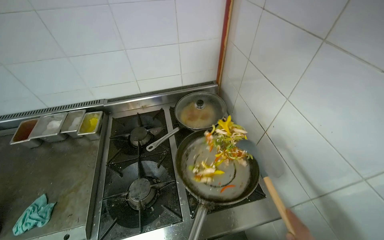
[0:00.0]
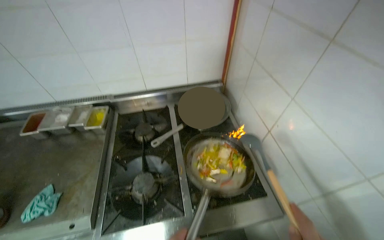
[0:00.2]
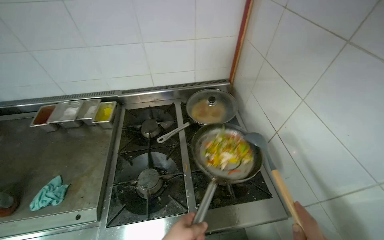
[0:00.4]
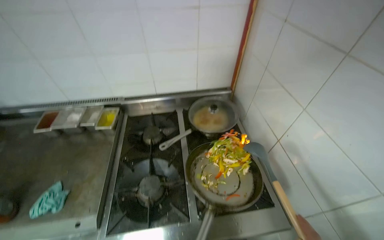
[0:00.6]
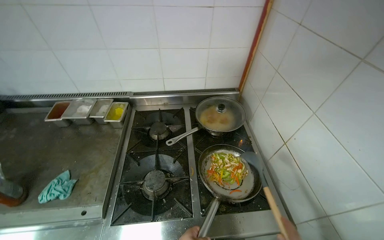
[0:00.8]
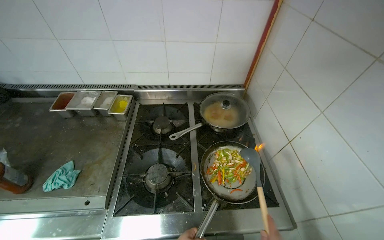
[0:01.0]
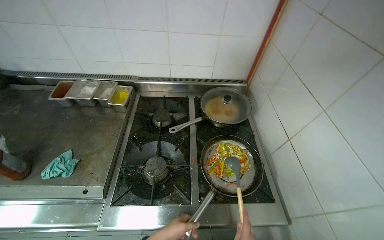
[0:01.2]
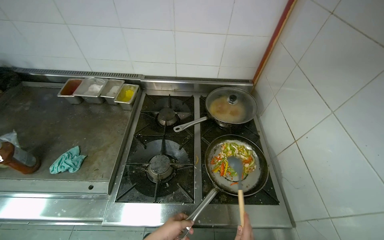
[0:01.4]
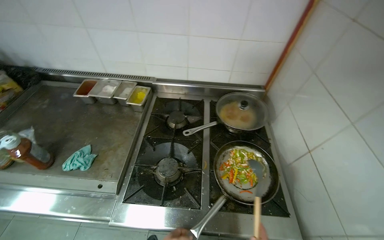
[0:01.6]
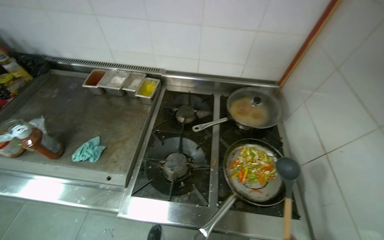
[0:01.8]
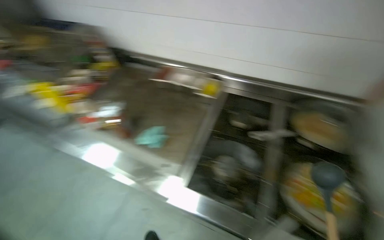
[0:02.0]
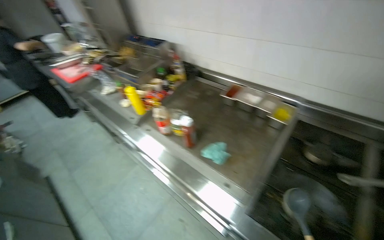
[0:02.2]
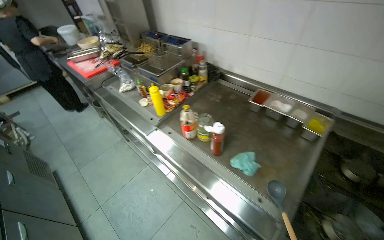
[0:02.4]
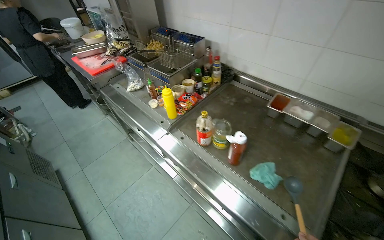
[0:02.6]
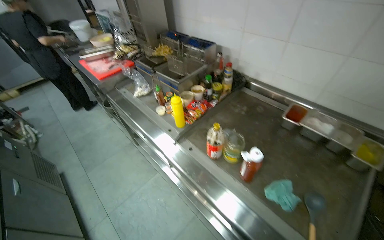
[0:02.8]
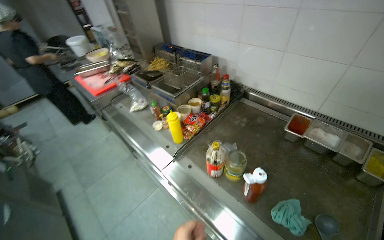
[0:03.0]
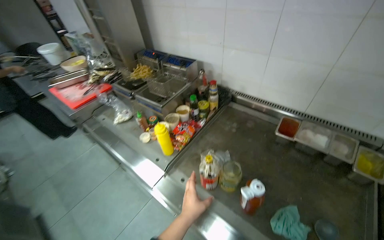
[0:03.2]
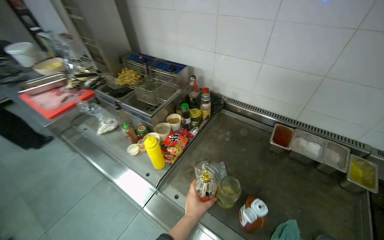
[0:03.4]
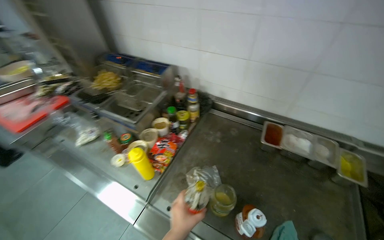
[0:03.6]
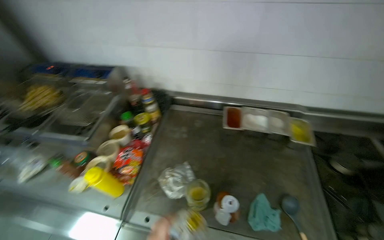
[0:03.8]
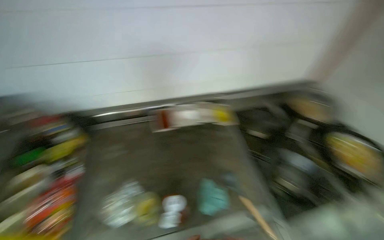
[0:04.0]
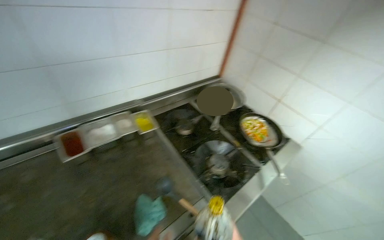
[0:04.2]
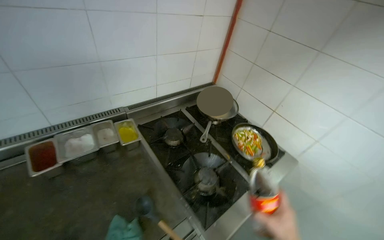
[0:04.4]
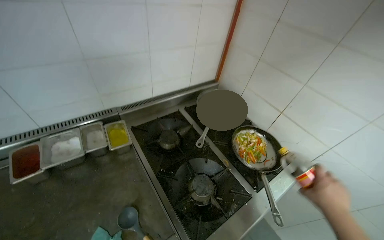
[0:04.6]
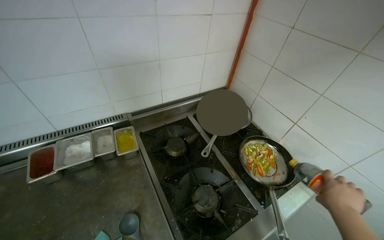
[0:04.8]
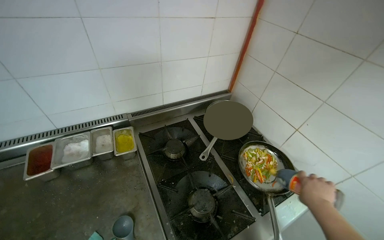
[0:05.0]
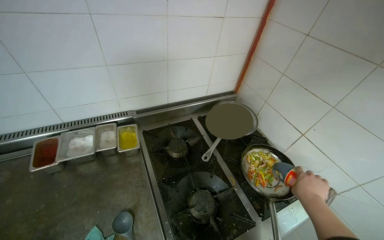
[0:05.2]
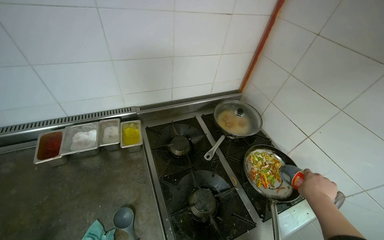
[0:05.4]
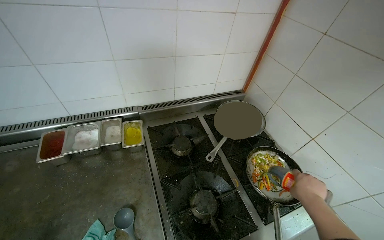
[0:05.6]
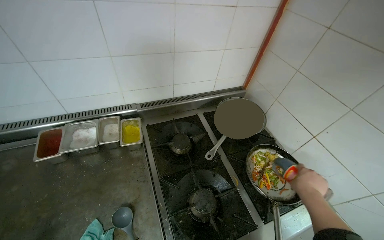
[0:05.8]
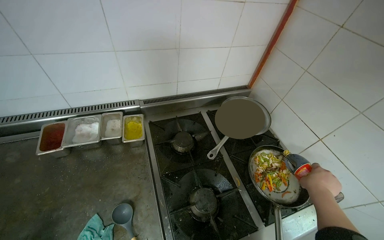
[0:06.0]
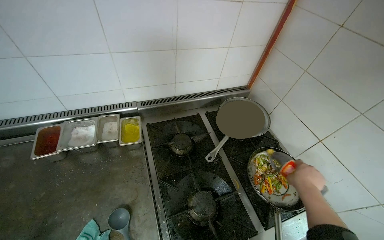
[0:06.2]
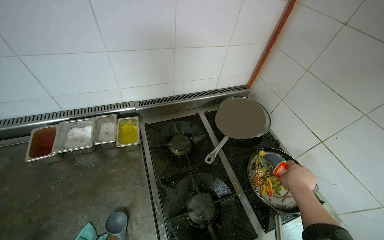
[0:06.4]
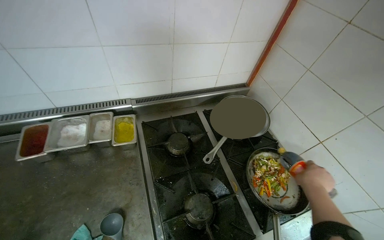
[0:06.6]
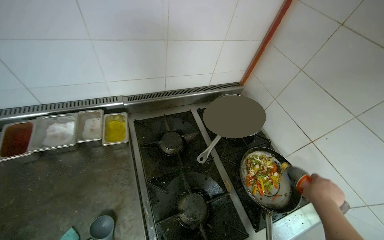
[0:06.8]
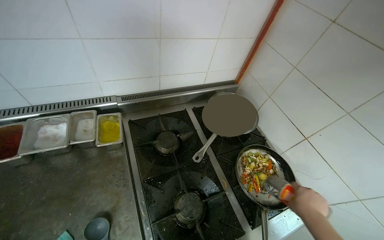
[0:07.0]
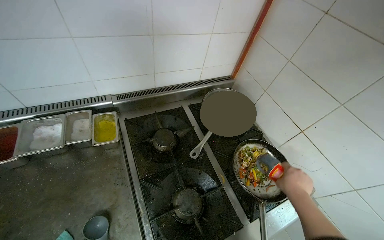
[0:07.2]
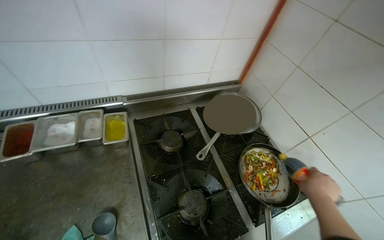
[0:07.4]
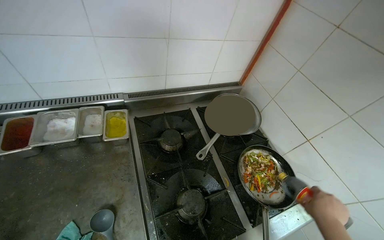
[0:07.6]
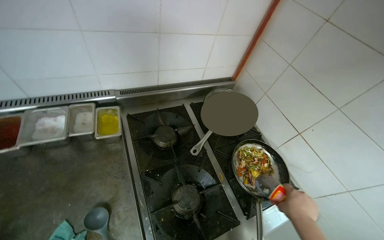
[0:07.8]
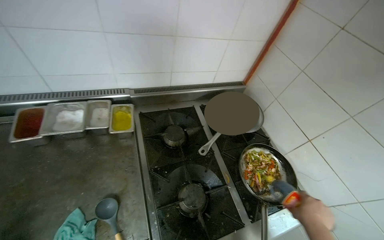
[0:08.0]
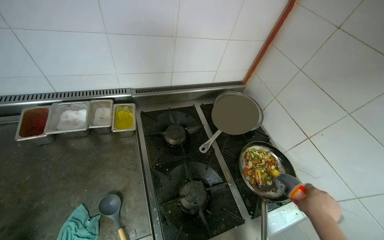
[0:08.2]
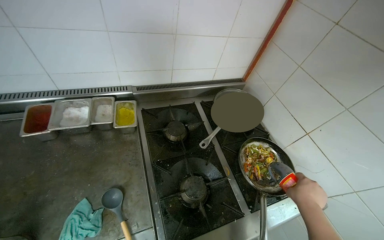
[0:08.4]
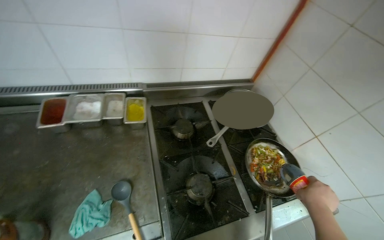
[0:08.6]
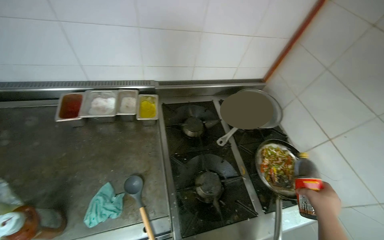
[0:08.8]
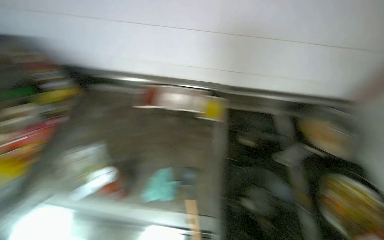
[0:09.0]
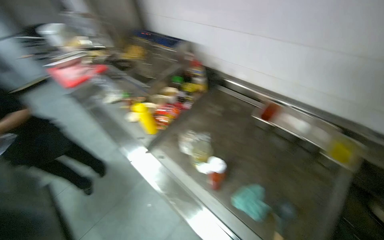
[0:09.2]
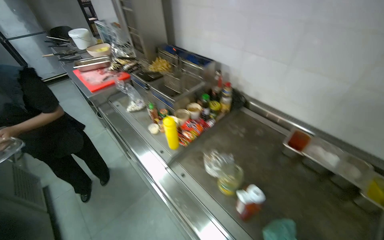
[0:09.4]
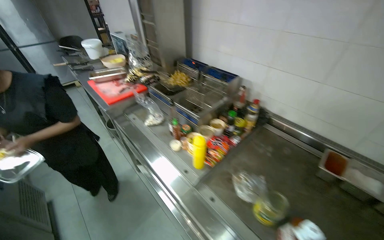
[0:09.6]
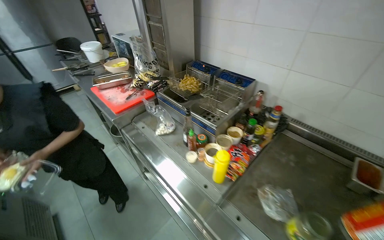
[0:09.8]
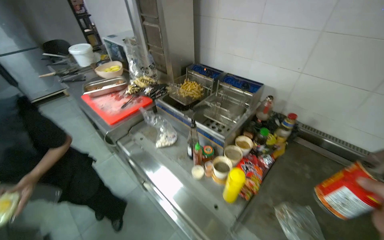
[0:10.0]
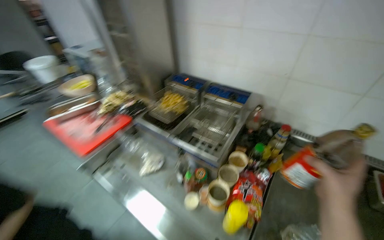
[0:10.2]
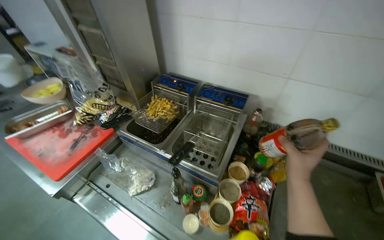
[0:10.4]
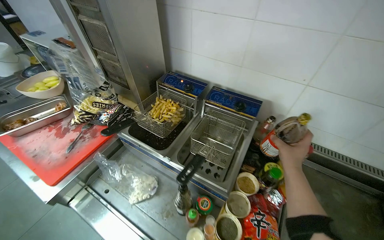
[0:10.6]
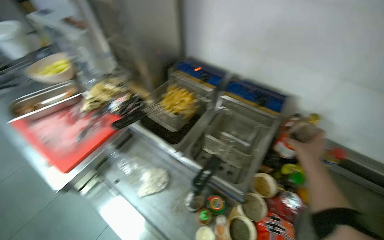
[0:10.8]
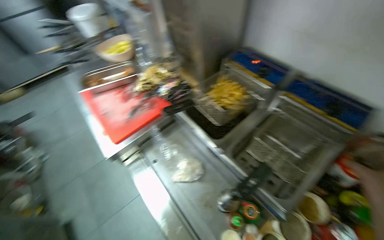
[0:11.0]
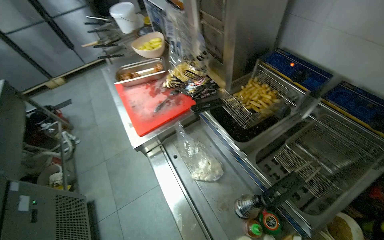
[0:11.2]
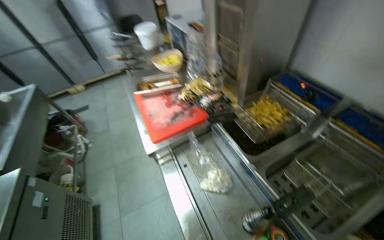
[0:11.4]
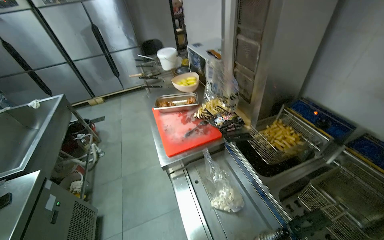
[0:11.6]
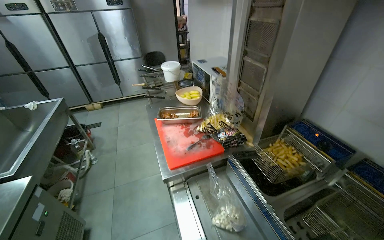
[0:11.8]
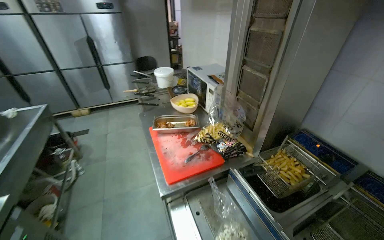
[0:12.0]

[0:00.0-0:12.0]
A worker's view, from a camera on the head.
Job: cooking food.
The whole recording: Cooking vegetables in pan. The worker stirs and adds sauce to vegetables cooking in a pan on the stove.
1.6 to 3.0 s: The camera is carried approximately 70 cm. The head rotates some 40 degrees to the left.
3.0 to 4.4 s: The head rotates about 70 degrees to the right.
4.4 to 6.0 s: The wearer's head swings approximately 20 degrees to the left.
7.6 to 9.0 s: The head turns to the left by approximately 25 degrees.
9.0 to 10.4 s: The wearer moves approximately 80 cm.
10.4 to 12.0 s: The wearer's head swings approximately 40 degrees to the left.

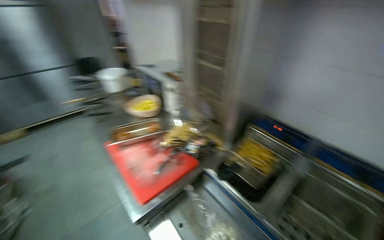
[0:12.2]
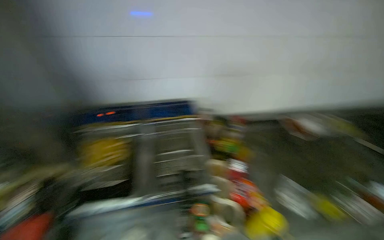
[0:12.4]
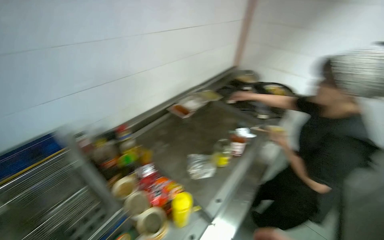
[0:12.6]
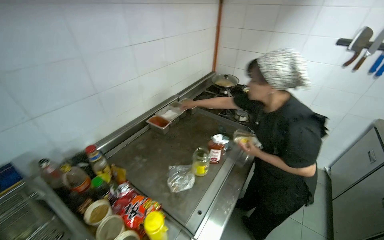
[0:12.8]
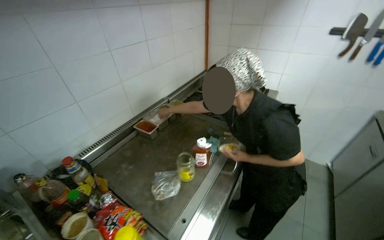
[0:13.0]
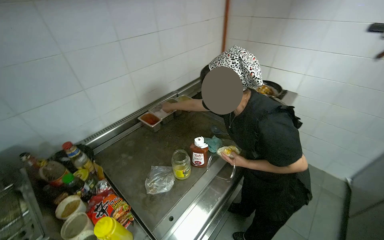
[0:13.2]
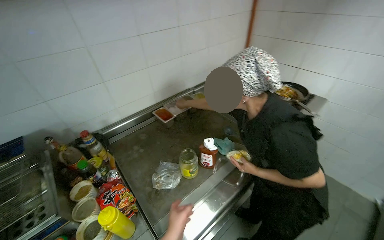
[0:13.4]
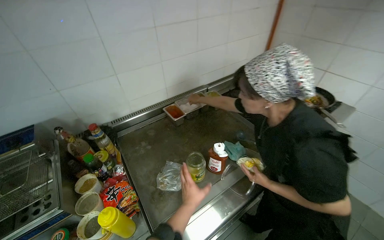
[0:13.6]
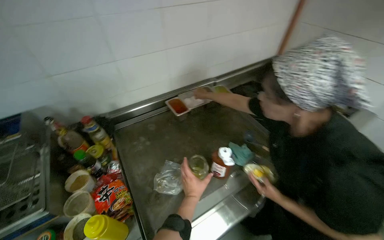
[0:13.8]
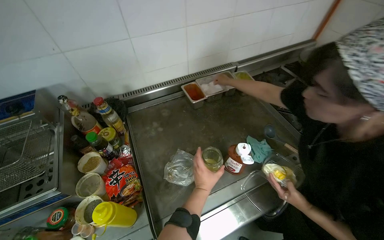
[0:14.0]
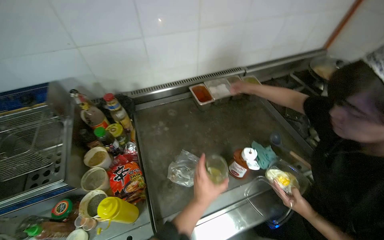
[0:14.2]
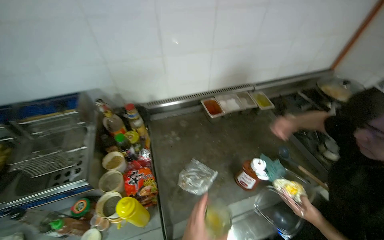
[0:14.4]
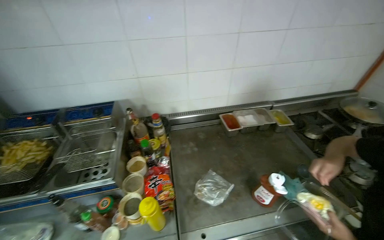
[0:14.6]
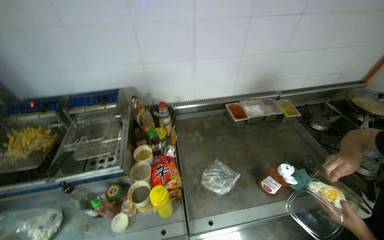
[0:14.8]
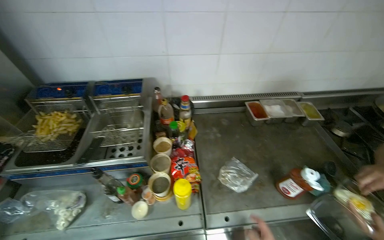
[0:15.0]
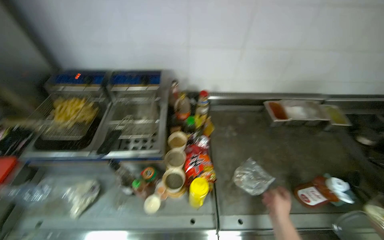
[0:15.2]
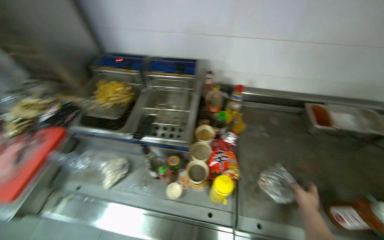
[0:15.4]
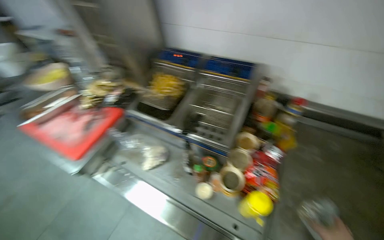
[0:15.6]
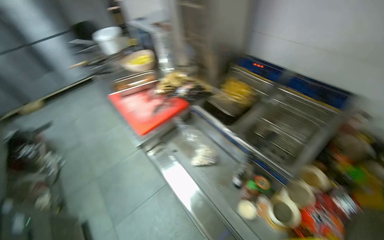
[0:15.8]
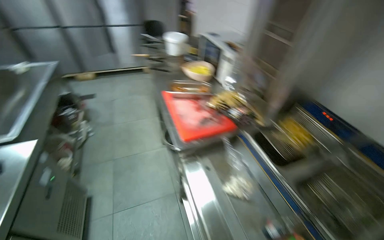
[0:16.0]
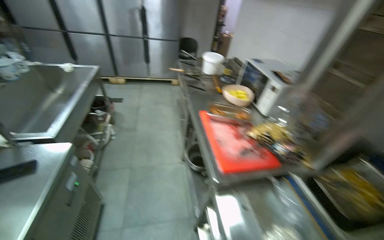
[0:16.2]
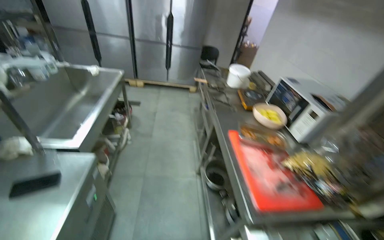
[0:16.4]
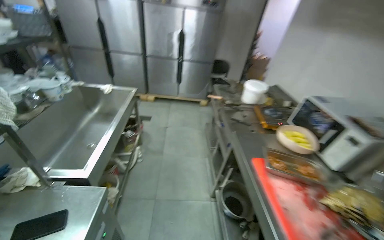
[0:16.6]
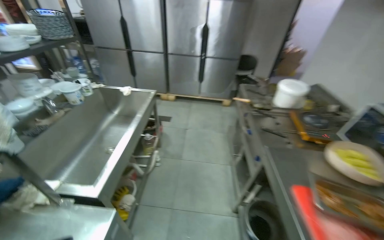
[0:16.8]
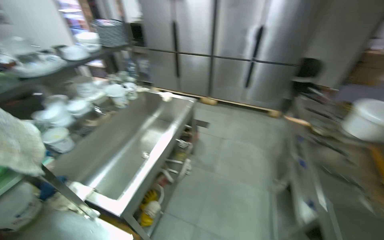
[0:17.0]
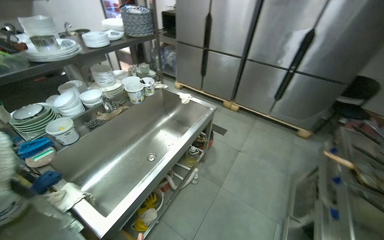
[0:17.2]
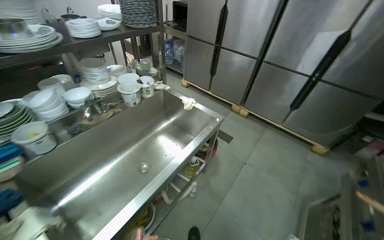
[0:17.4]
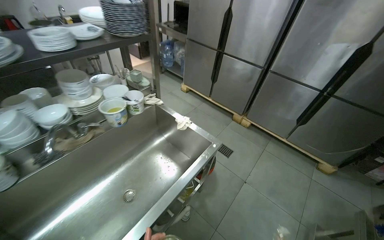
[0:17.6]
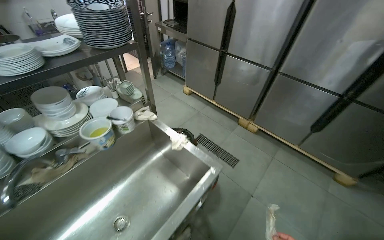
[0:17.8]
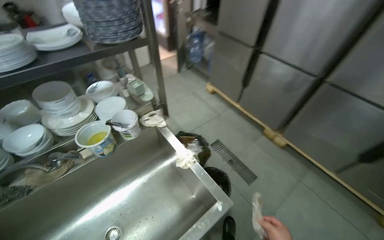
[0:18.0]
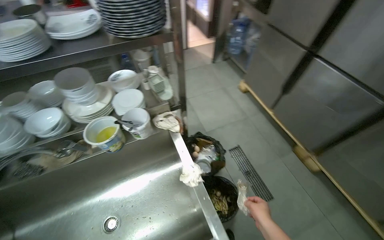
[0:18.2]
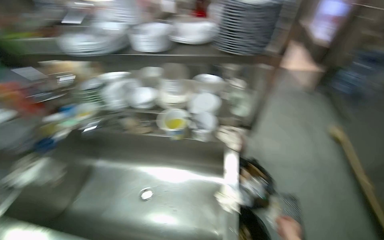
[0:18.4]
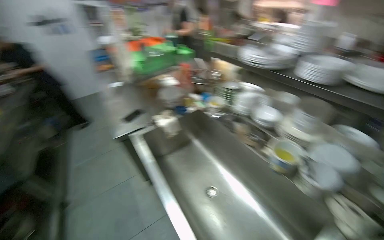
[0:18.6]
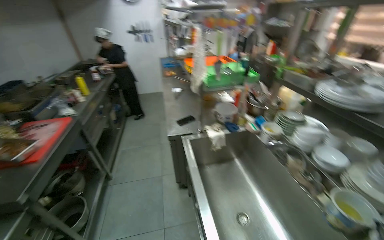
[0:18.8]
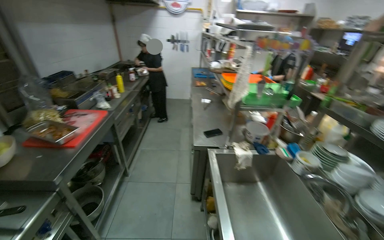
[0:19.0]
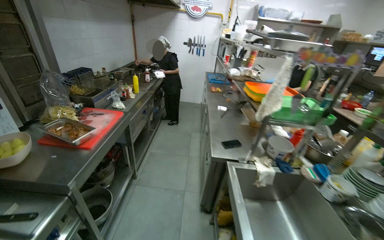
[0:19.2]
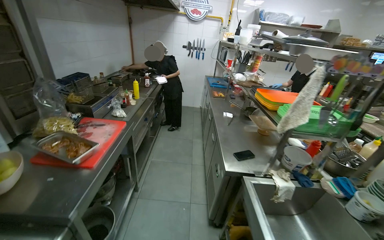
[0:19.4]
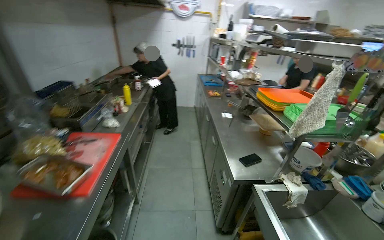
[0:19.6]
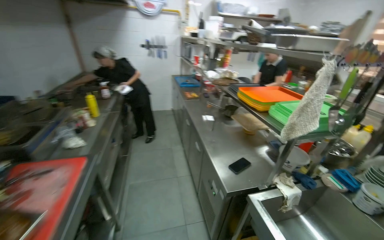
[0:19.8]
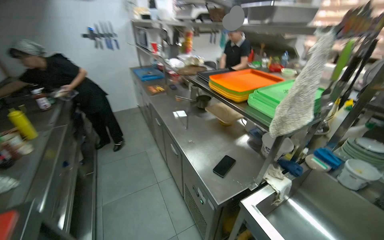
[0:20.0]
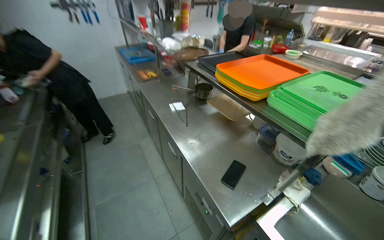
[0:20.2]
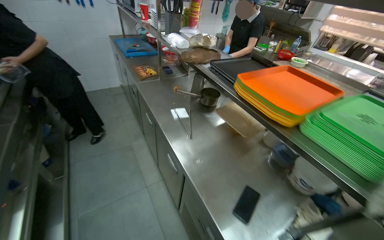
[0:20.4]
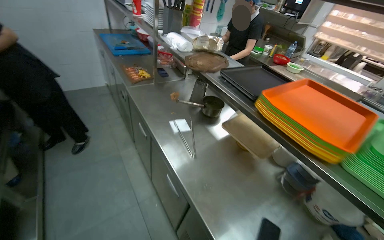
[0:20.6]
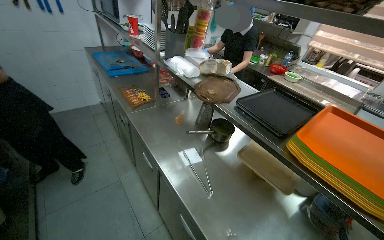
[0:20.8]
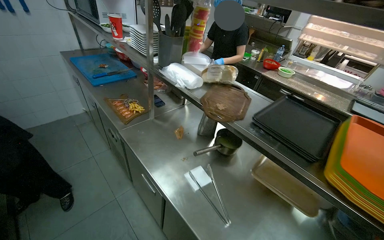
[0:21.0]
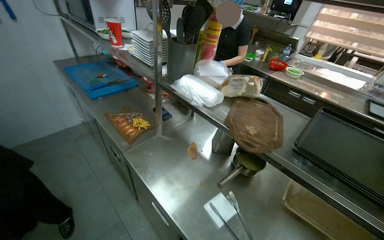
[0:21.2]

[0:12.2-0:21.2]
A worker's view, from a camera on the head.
Job: cooking food.
The whole recording: Cooking vegetables in pan. The worker stirs and adds sauce to vegetables cooking in a pan on the stove.
12.2 to 13.8 s: The camera is carried about 60 cm. The wearer looks about 85 degrees further to the right. The view tips downward by about 20 degrees.
13.8 to 15.2 s: The head turns to the left by some 30 degrees.
15.2 to 16.6 s: The camera travels about 80 cm. The wearer looks about 90 degrees further to the left.
16.6 to 18.2 s: The camera travels about 1.5 m. The wearer looks roughly 70 degrees further to the left. The view tilts roughly 15 degrees downward.
18.2 to 19.8 s: The camera is carried some 80 cm. The wearer looks about 100 degrees further to the left. The view tips upward by some 15 degrees.
19.8 to 21.2 s: The head travels roughly 1.5 m. The head turns to the right by some 30 degrees. The view tilts about 15 degrees downward.
